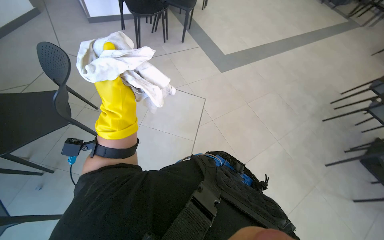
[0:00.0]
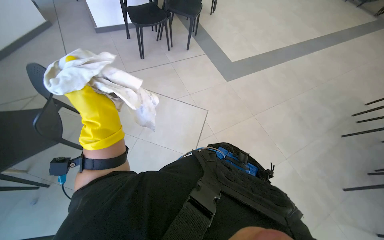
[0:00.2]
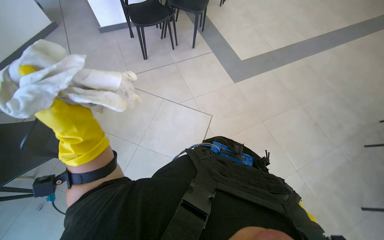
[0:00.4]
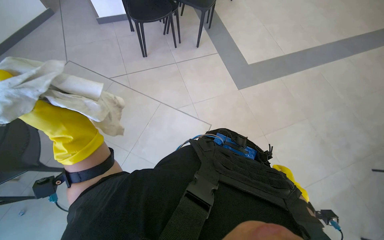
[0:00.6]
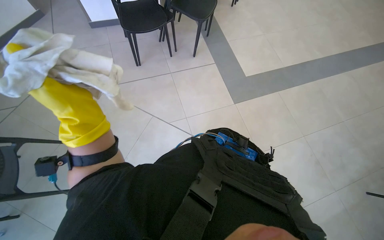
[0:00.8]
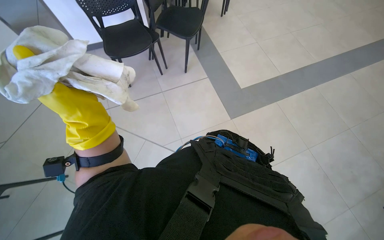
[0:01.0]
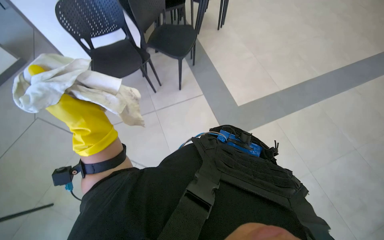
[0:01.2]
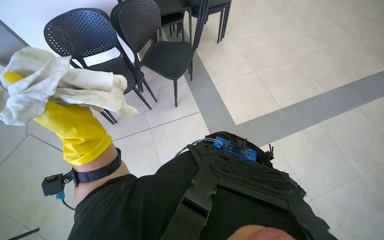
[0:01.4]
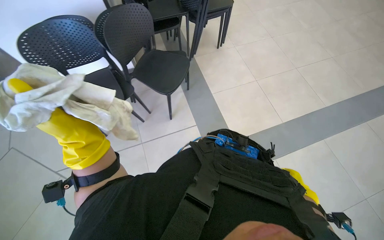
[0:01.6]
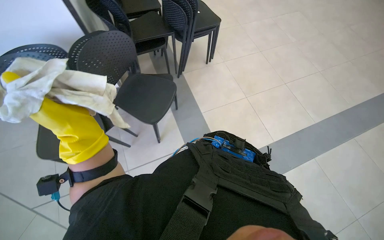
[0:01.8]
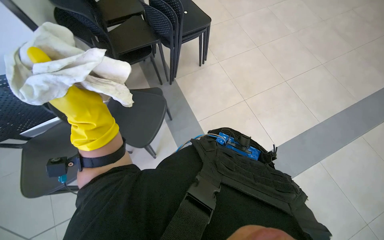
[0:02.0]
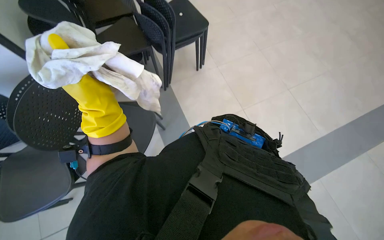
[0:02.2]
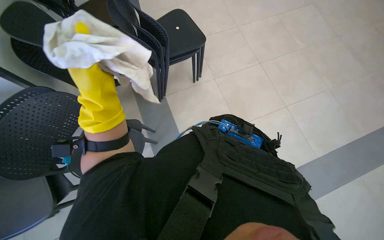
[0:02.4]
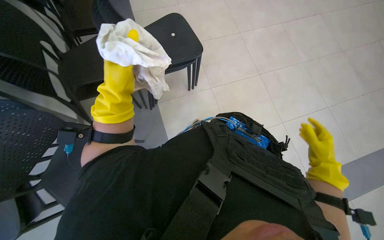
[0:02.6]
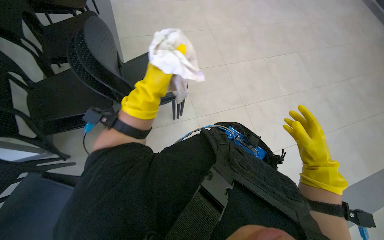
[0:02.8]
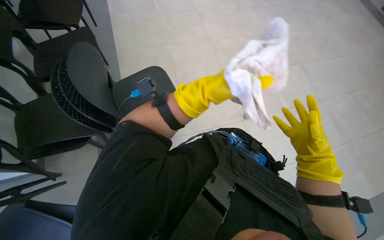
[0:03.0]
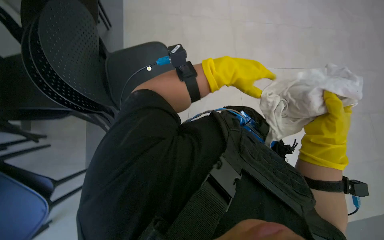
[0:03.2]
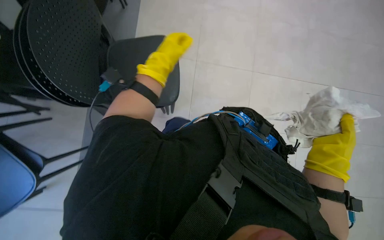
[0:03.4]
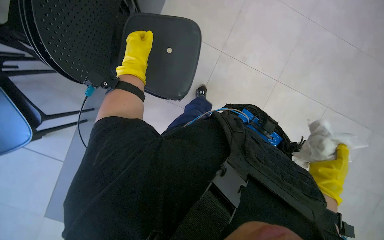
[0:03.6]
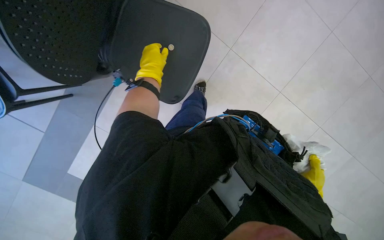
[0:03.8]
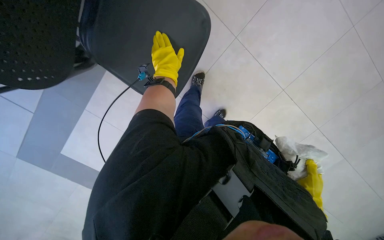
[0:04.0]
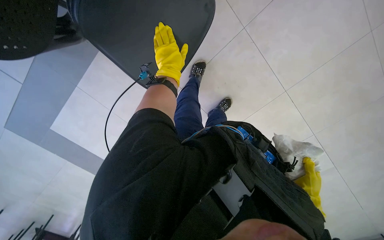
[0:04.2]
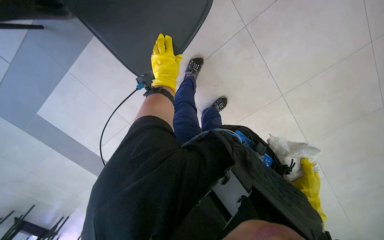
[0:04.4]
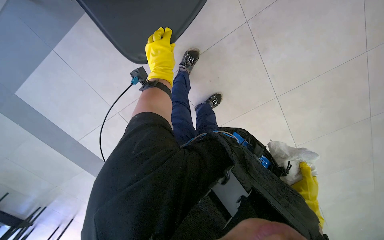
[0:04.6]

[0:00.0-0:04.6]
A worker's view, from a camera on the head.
Job: wiping surfaces.
The whole recording: Cleaning various surfaces. The worker prepares a cloth and cleans multiple surfaces including a picture, plant, wall, window, table, and chair.
0:00.0 to 0:01.6: The left hand goes roughly 10 cm nearer to the camera.
0:01.6 to 0:03.0: The view tips upward by about 20 degrees. The left hand is displaced to the right, up the picture and farther from the camera by about 40 cm.
0:03.0 to 0:04.6: The camera pitches downward, by roughly 15 degrees. The right hand moves down the picture, roughly 15 cm; the left hand travels to the left by about 20 cm.

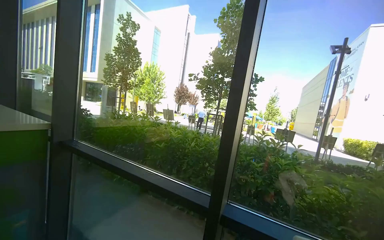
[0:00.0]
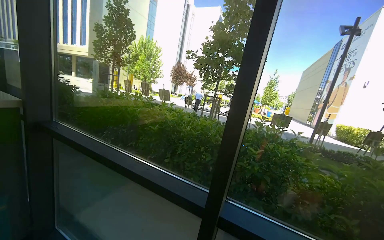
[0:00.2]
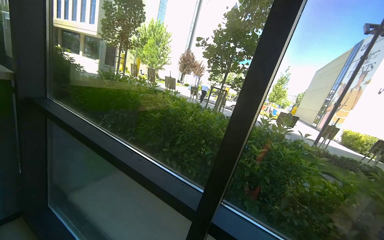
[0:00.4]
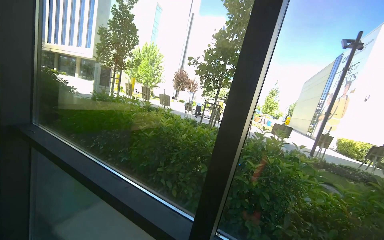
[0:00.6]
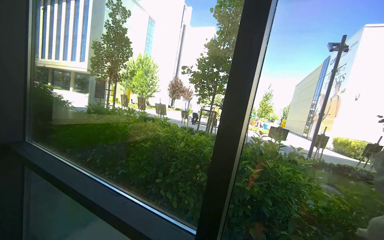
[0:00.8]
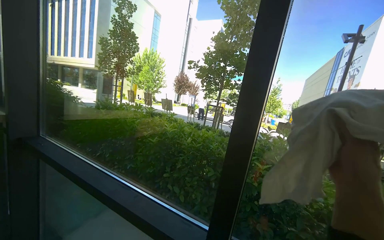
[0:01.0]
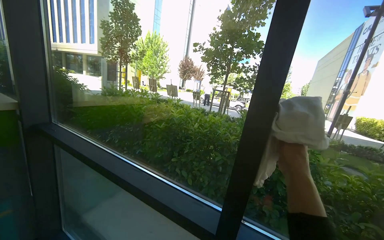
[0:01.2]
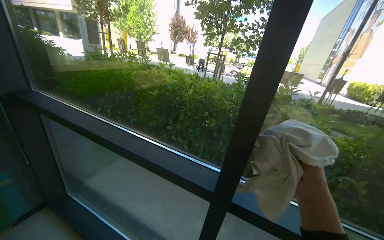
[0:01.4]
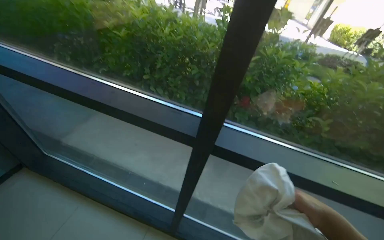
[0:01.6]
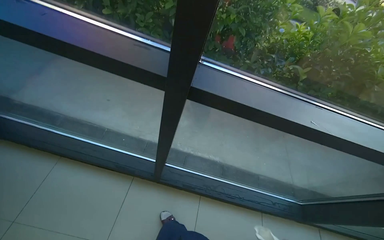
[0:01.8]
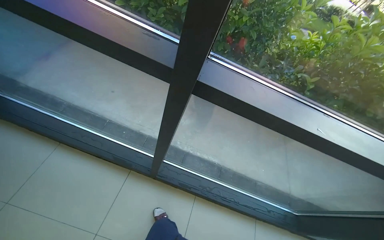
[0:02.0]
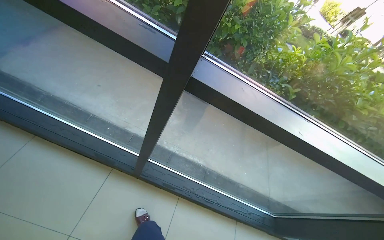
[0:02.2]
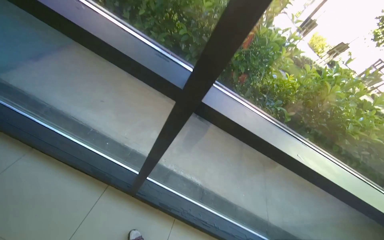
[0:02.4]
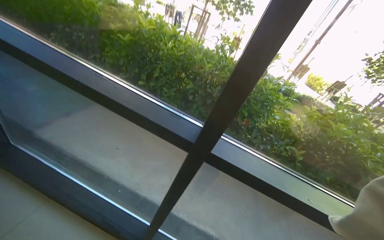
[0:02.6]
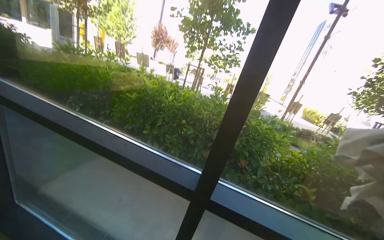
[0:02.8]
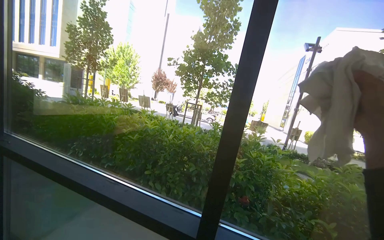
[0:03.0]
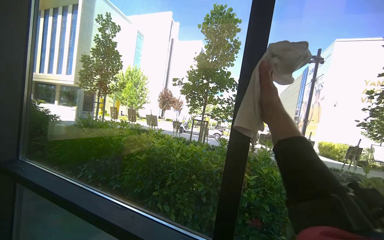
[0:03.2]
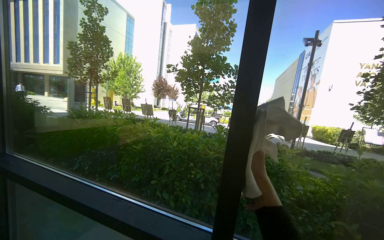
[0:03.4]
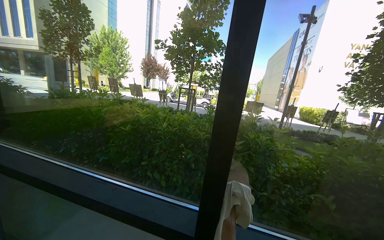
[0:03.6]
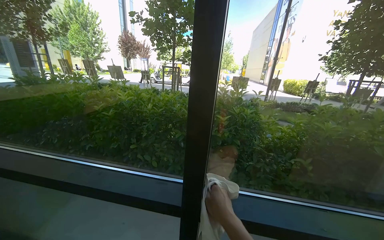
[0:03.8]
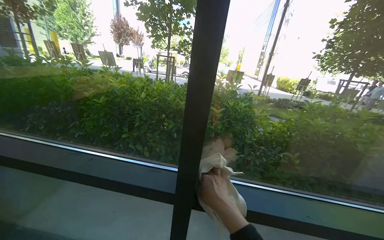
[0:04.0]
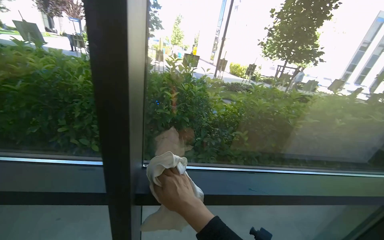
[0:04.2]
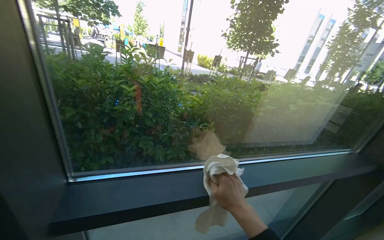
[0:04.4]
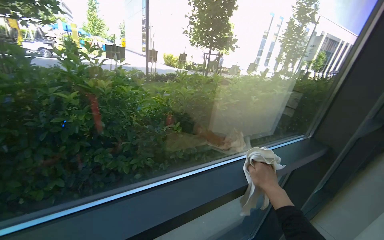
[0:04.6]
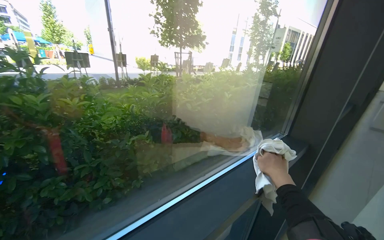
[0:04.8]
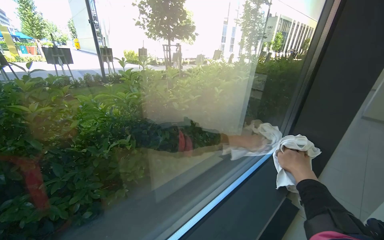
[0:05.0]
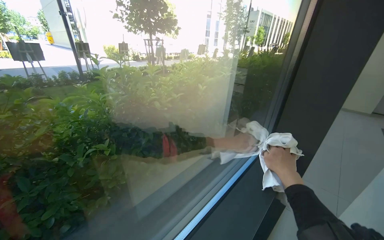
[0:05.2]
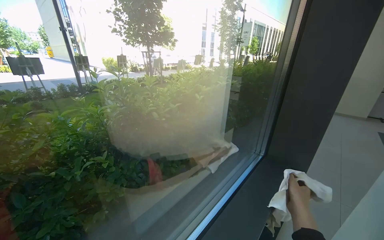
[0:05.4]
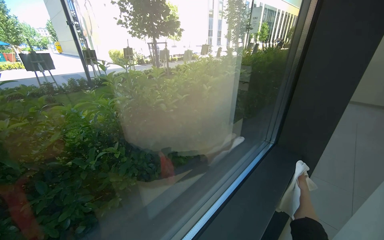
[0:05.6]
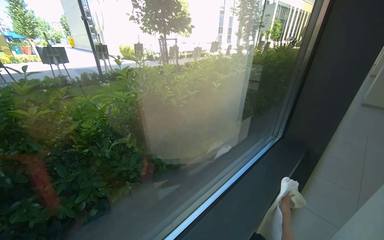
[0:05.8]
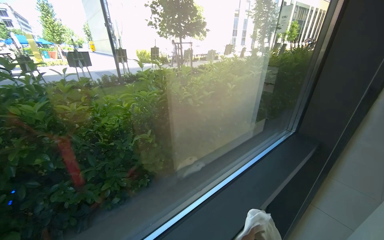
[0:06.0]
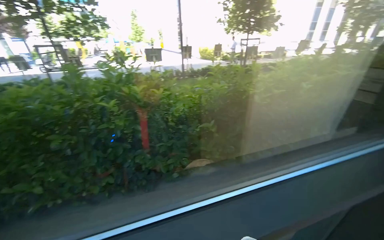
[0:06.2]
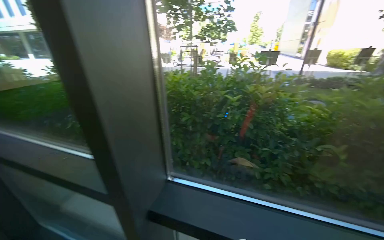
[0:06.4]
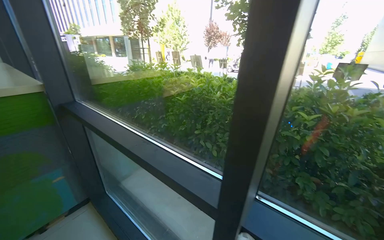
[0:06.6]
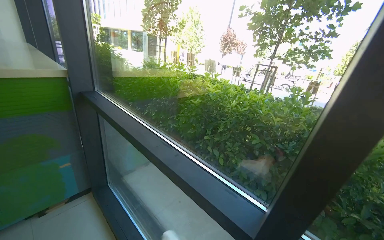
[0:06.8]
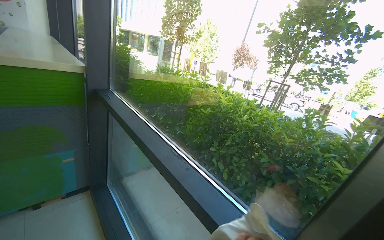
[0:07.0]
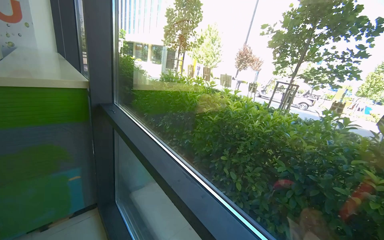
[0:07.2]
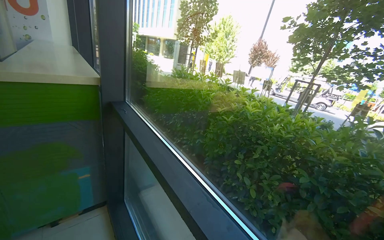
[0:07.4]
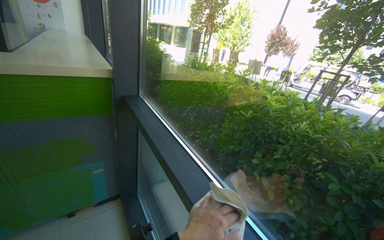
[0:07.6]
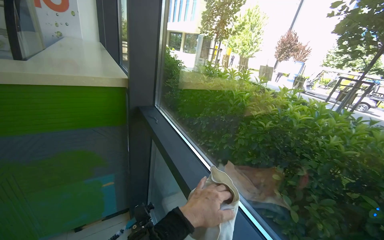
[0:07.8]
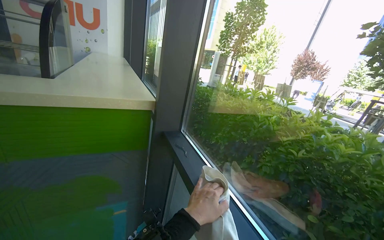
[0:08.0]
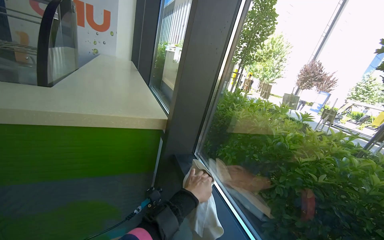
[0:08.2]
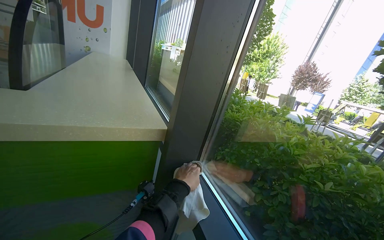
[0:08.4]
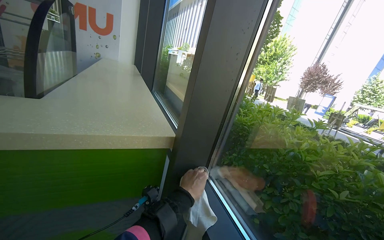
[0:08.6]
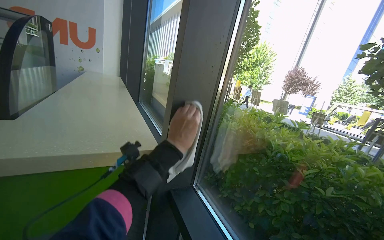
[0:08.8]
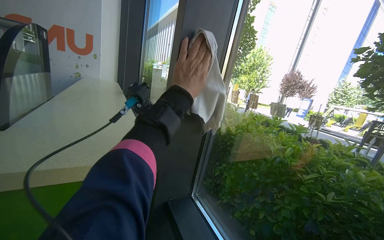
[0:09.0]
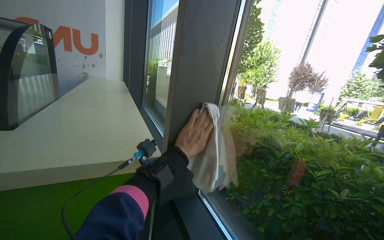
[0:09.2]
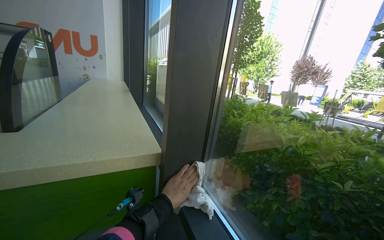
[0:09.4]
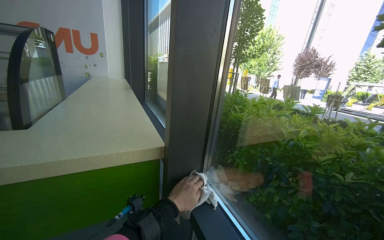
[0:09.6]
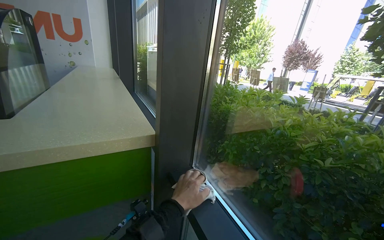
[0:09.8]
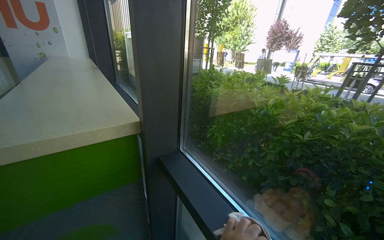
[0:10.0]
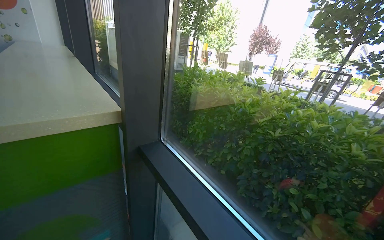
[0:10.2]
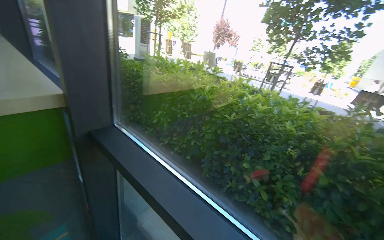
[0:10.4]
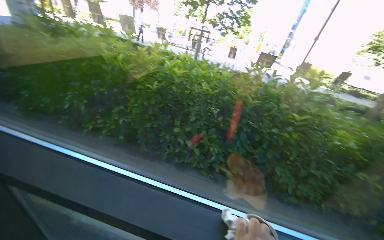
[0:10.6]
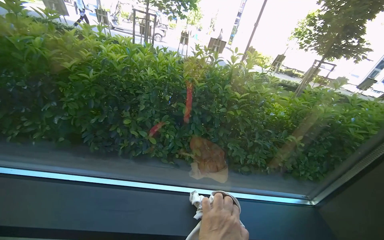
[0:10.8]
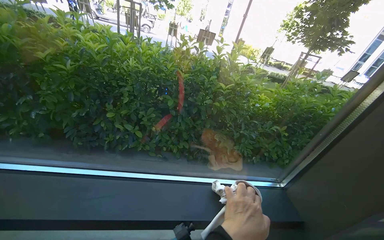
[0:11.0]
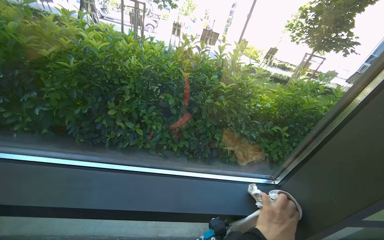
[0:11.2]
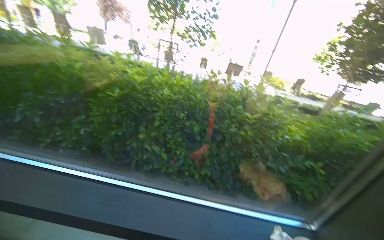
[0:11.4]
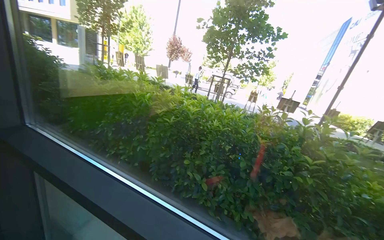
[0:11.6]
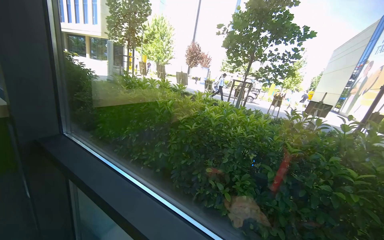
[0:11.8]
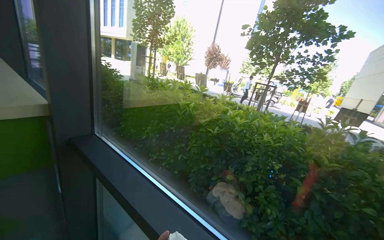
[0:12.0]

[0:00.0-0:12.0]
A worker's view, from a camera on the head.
Job: cleaning windows.
The whole recording: Wiping glass windows and frames with cloth. The worker wipes the glass windows and their frames with a white cloth.
0:00.0 to 0:01.6: The camera pitches downward, by roughly 40 degrees.
0:01.6 to 0:03.0: The camera pitches upward, by about 35 degrees.
0:03.0 to 0:04.4: The head turns to the right by approximately 35 degrees. The view tilts roughly 25 degrees downward.
0:04.4 to 0:06.0: The wearer moves approximately 50 cm. The head rotates approximately 20 degrees to the right.
0:06.0 to 0:07.6: The head travels approximately 1 m. The wearer looks about 95 degrees further to the left.
0:07.6 to 0:09.0: The camera is carried about 60 cm. The view tips upward by about 15 degrees.
0:09.0 to 0:10.4: The wearer's head swings roughly 25 degrees to the right. The view tips downward by approximately 15 degrees.

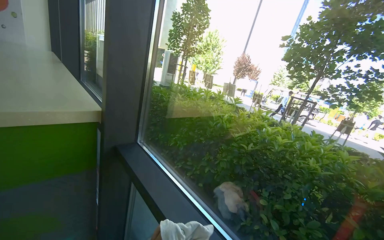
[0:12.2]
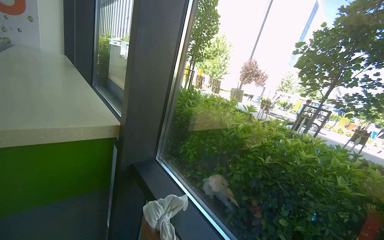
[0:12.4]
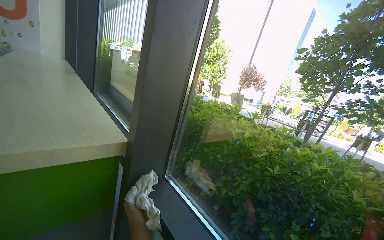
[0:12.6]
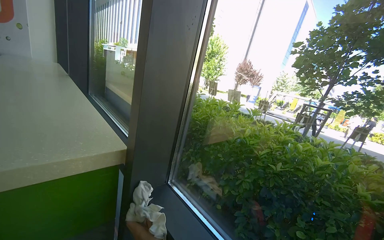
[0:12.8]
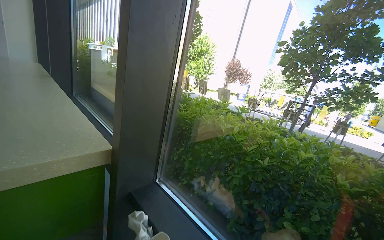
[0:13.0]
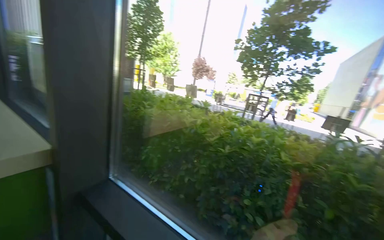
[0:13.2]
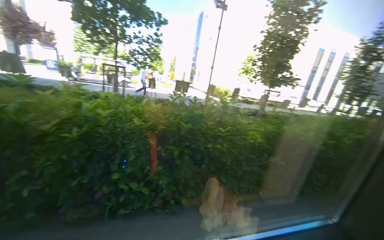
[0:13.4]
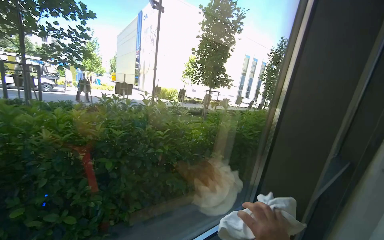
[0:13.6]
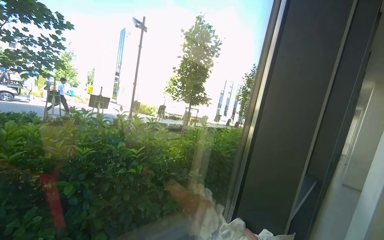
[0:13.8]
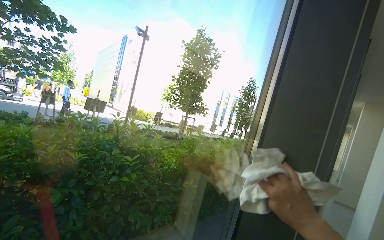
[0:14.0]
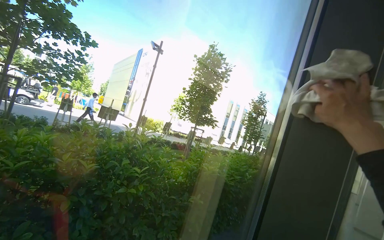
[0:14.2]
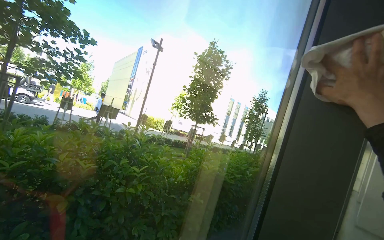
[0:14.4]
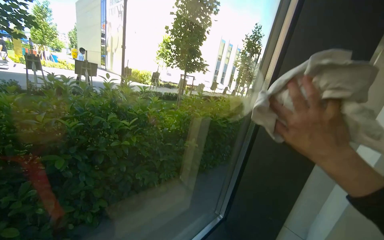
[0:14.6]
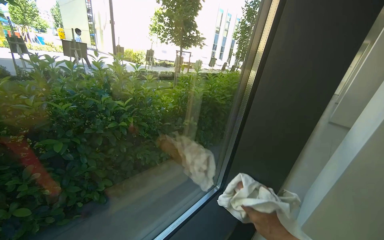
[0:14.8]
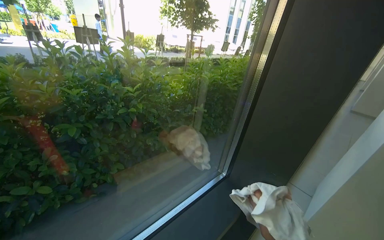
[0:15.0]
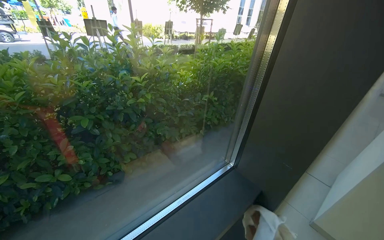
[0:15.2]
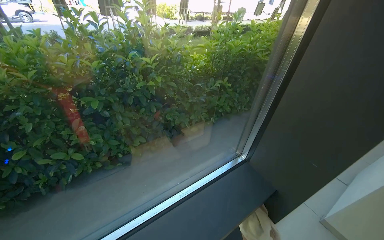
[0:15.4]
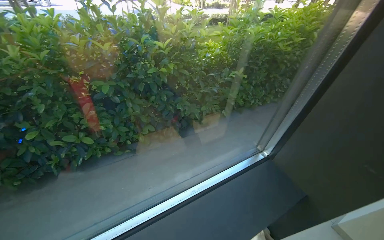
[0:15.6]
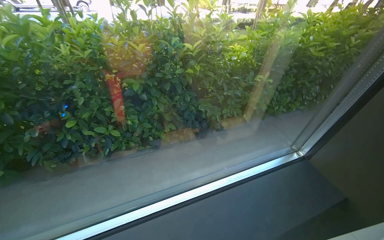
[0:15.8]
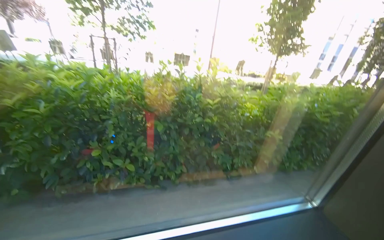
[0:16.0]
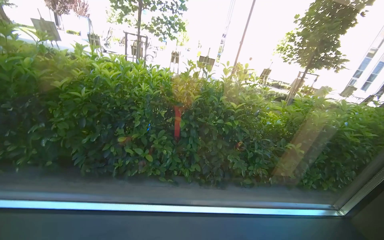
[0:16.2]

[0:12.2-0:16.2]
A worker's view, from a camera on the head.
Job: cleaning windows.
The whole recording: Wiping glass windows and frames with cloth. The worker wipes the glass windows and their frames with a white cloth.
0:14.8 to 0:16.2: The wearer looks some 40 degrees further to the left.
